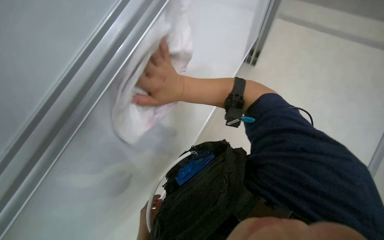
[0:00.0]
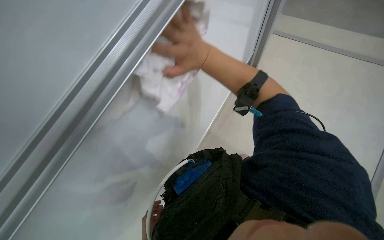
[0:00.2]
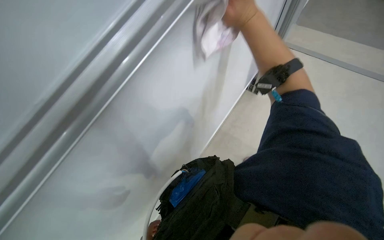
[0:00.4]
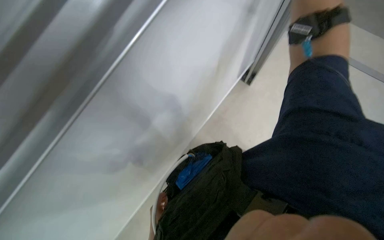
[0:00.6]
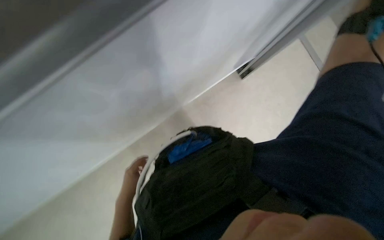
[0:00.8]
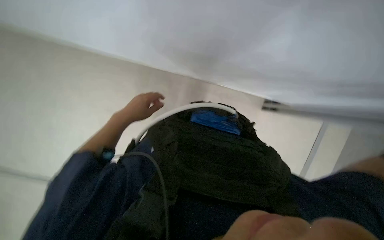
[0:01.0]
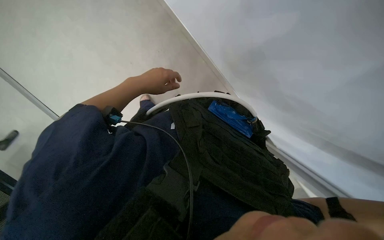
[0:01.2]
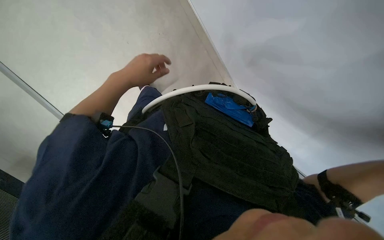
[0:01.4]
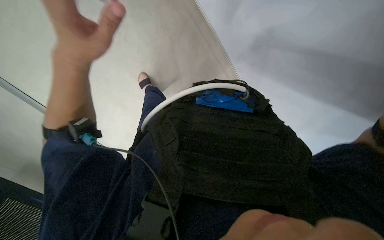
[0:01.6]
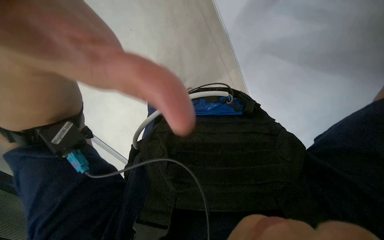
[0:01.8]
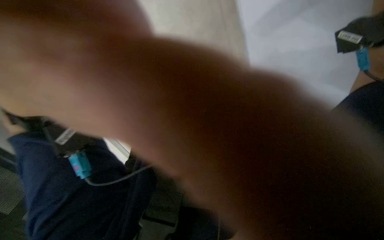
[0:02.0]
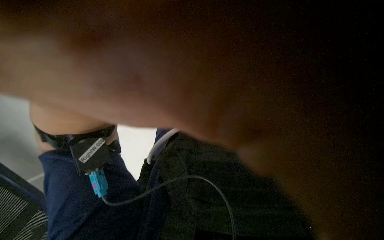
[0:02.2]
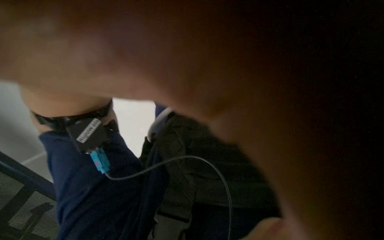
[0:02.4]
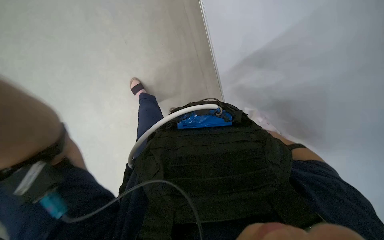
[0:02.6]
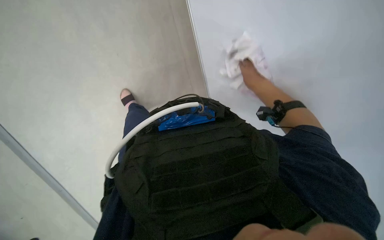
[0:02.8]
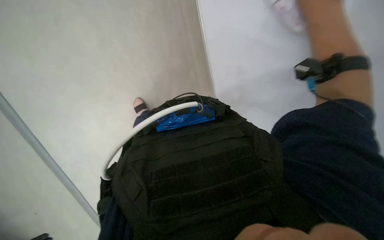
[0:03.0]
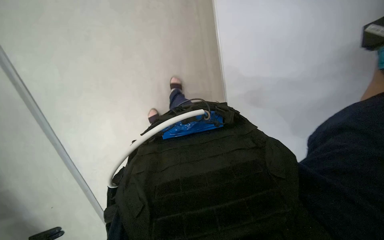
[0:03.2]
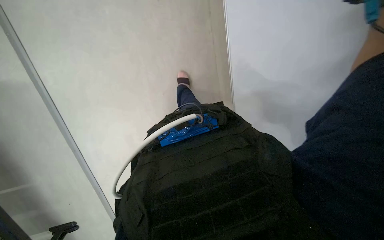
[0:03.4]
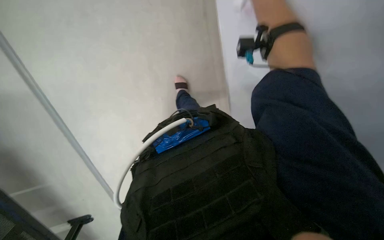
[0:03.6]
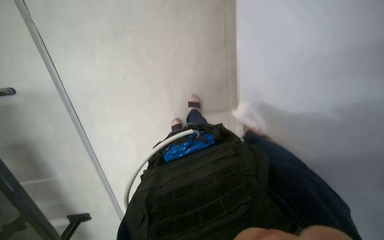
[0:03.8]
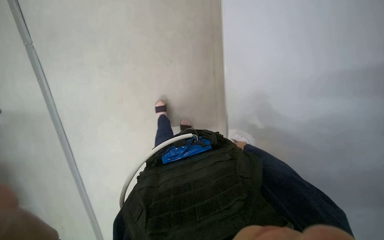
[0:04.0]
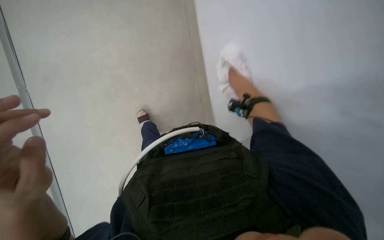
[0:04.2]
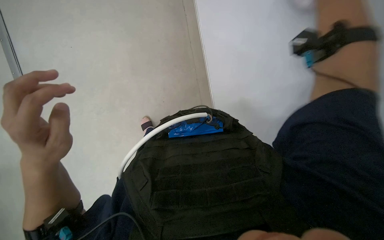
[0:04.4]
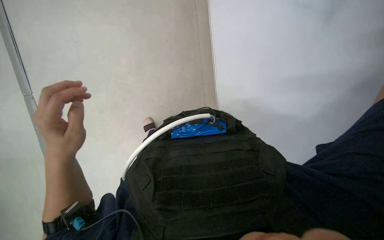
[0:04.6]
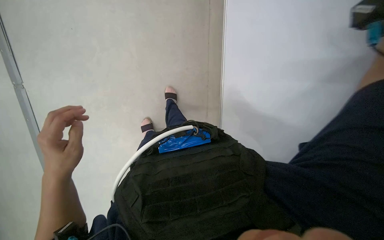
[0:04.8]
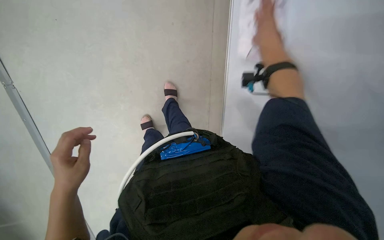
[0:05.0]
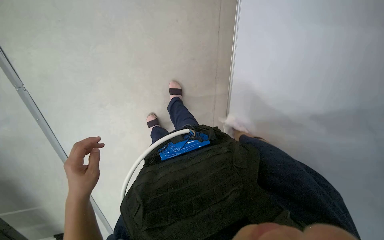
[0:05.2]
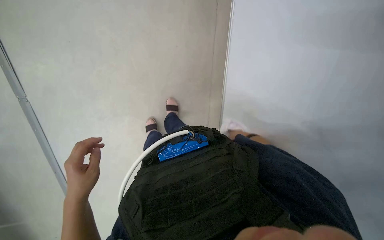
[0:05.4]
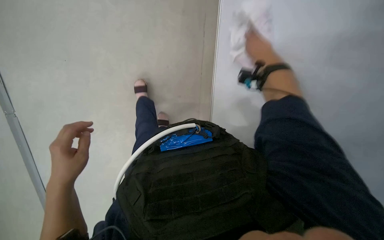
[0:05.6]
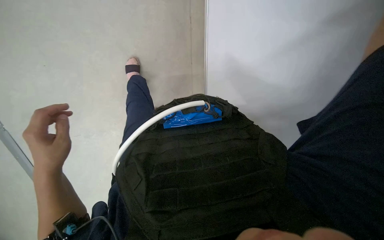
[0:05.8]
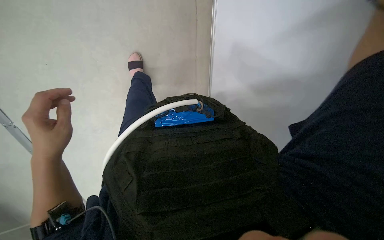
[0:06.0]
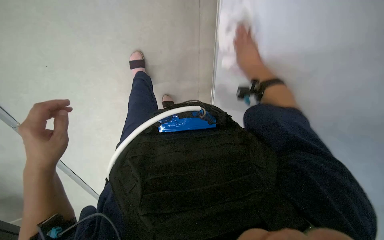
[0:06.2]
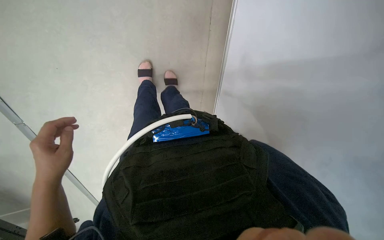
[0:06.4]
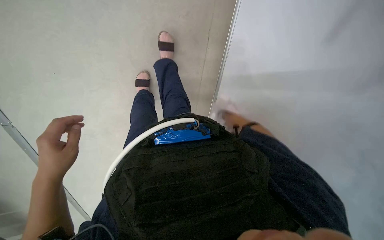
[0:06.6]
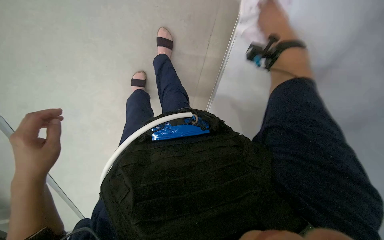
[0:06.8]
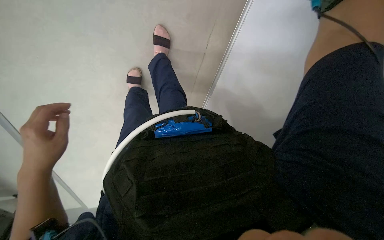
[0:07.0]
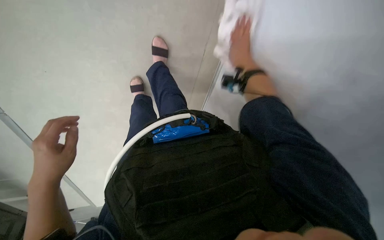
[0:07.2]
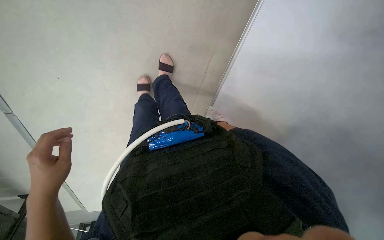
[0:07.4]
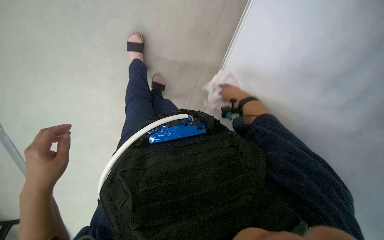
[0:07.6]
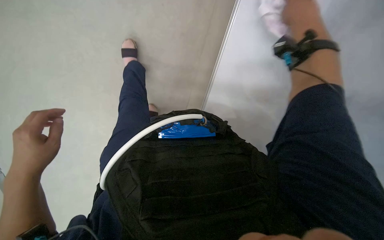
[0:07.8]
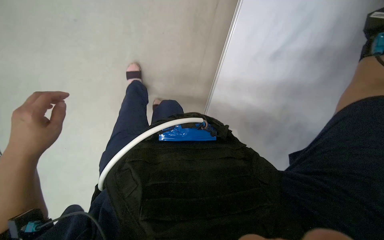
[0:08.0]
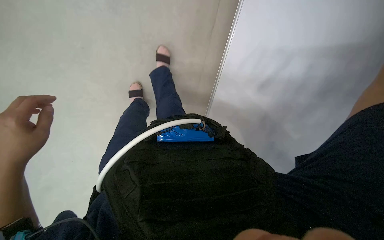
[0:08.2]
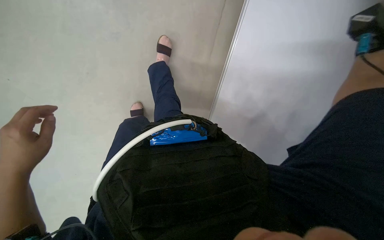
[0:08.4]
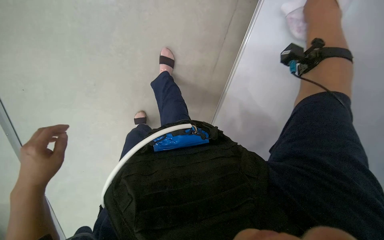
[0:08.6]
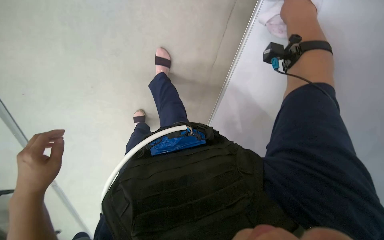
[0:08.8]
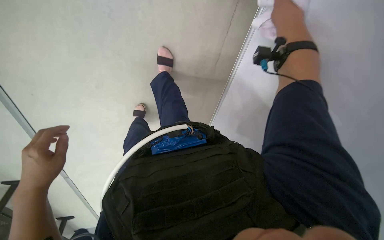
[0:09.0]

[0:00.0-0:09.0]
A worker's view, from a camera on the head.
Job: wiping surfaces.
The whole recording: Wiping whiteboard. The worker wipes the whiteboard with a cloth.
0:01.6 to 0:03.0: The wearer looks some 20 degrees further downward.
0:03.0 to 0:04.4: The wearer looks roughly 20 degrees further upward.

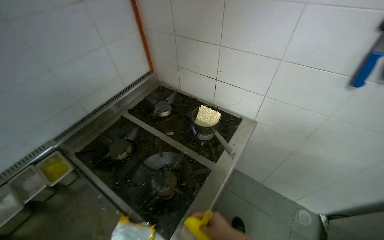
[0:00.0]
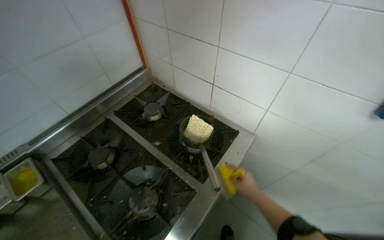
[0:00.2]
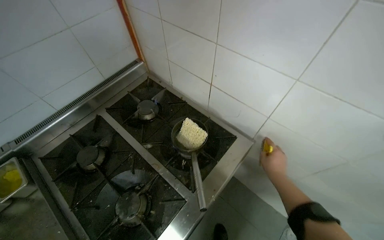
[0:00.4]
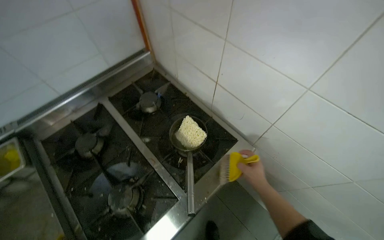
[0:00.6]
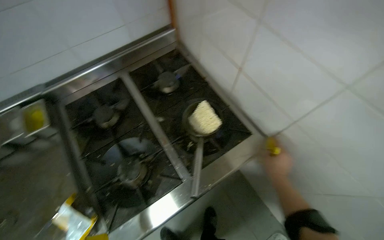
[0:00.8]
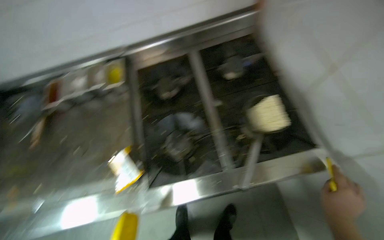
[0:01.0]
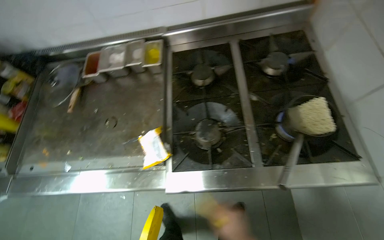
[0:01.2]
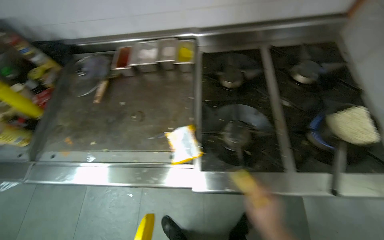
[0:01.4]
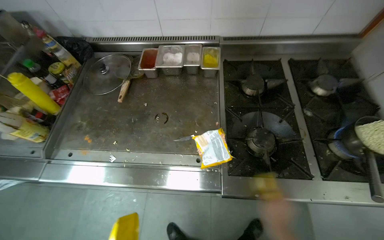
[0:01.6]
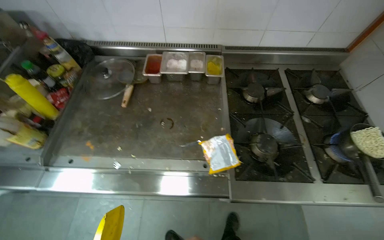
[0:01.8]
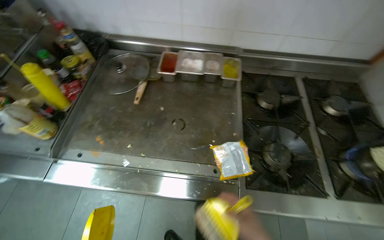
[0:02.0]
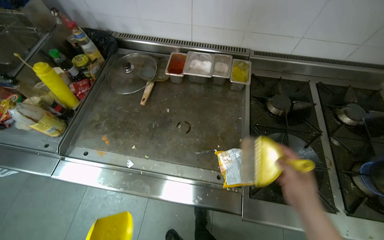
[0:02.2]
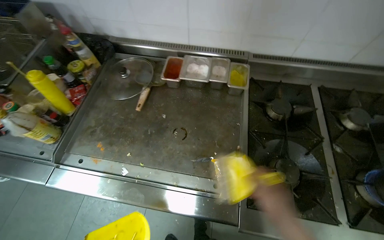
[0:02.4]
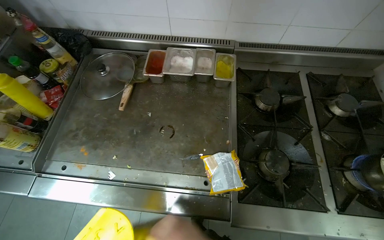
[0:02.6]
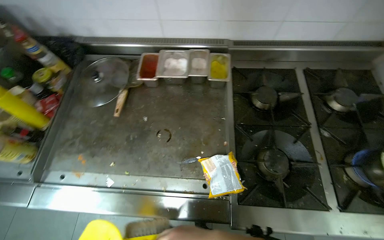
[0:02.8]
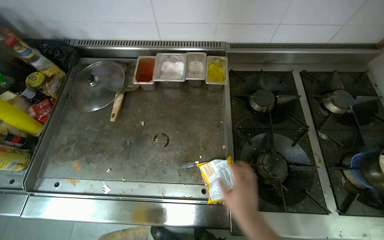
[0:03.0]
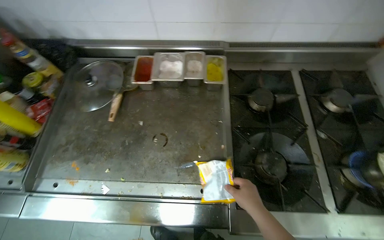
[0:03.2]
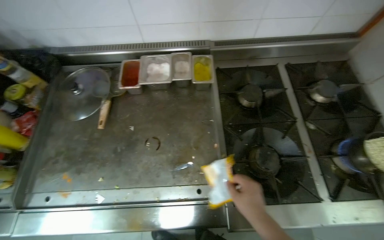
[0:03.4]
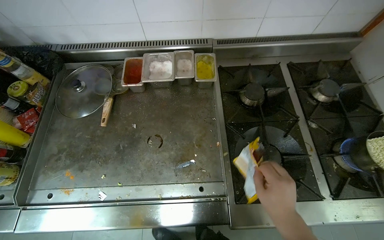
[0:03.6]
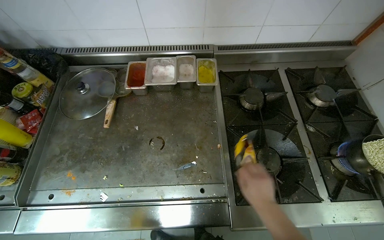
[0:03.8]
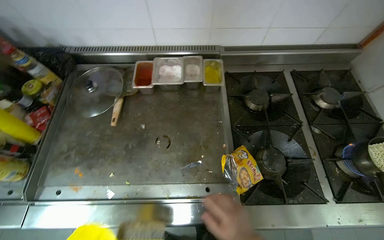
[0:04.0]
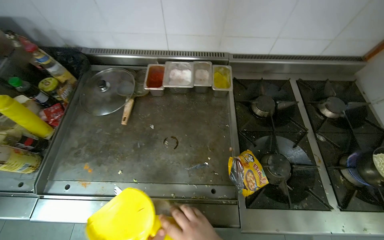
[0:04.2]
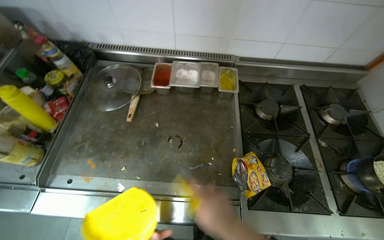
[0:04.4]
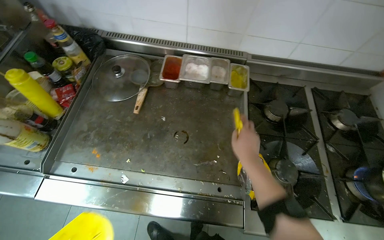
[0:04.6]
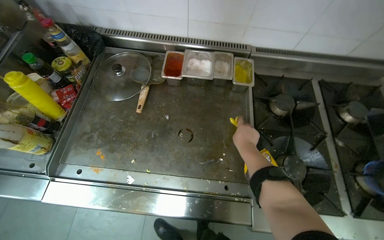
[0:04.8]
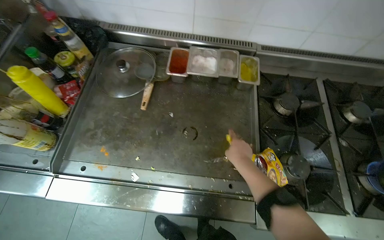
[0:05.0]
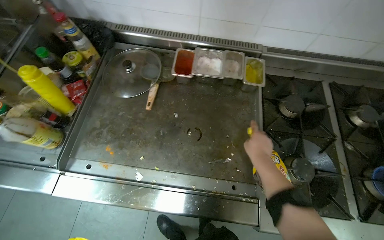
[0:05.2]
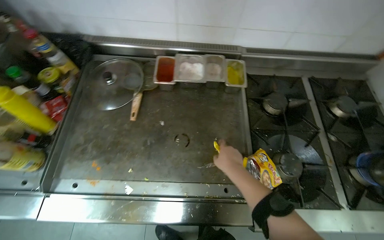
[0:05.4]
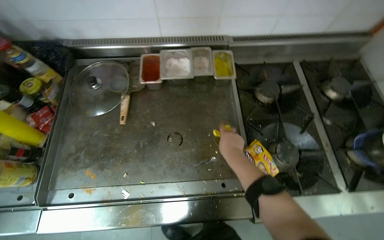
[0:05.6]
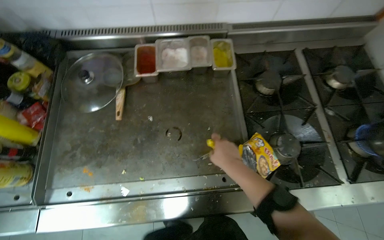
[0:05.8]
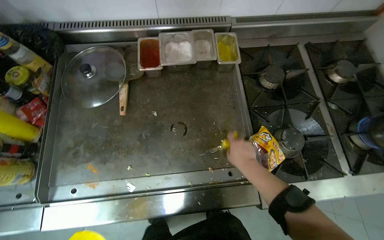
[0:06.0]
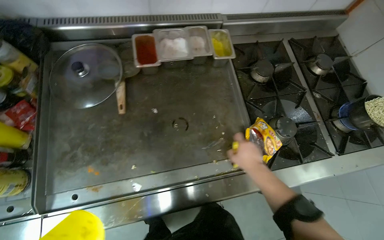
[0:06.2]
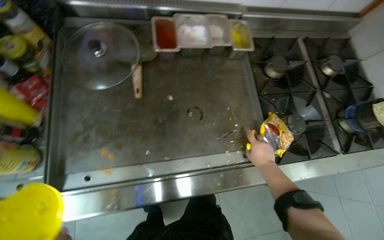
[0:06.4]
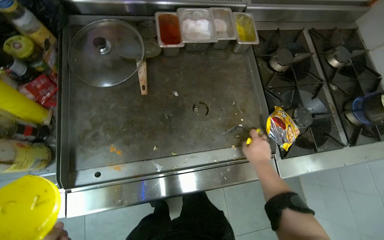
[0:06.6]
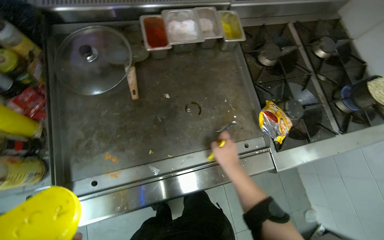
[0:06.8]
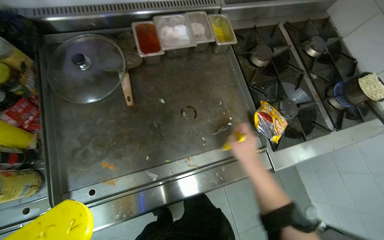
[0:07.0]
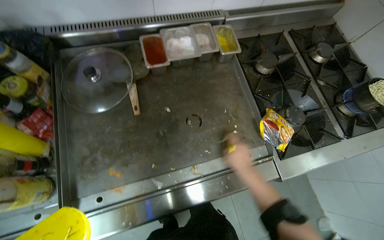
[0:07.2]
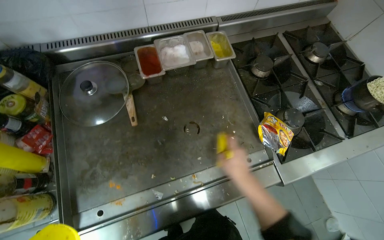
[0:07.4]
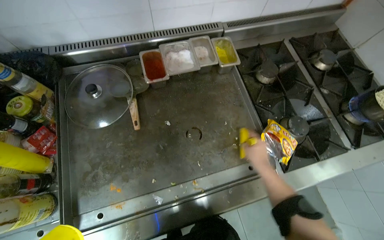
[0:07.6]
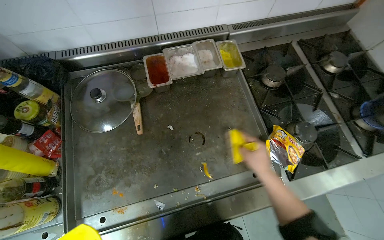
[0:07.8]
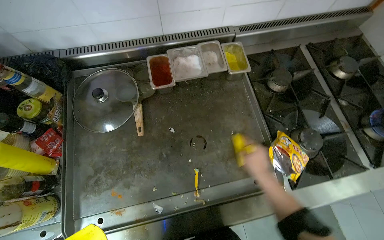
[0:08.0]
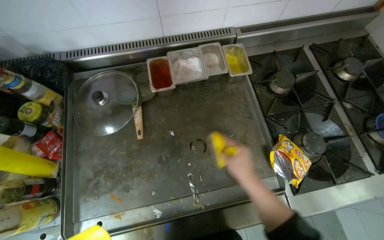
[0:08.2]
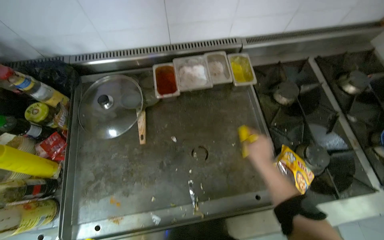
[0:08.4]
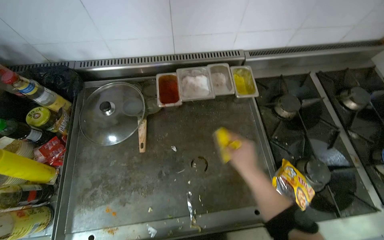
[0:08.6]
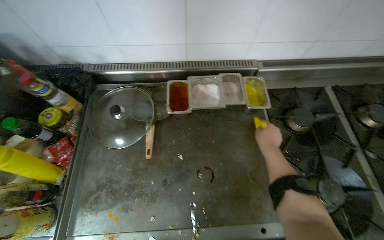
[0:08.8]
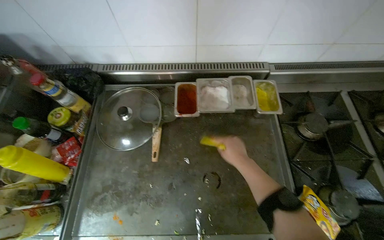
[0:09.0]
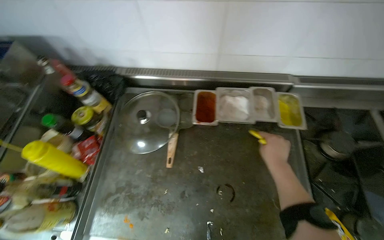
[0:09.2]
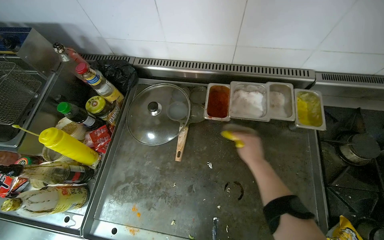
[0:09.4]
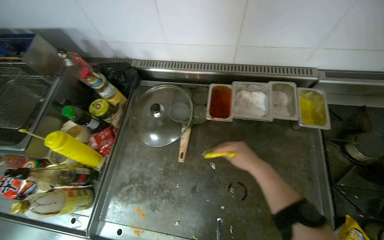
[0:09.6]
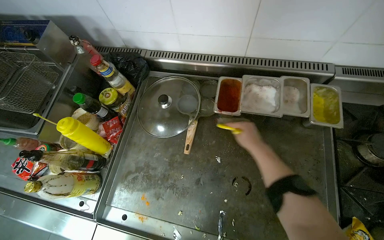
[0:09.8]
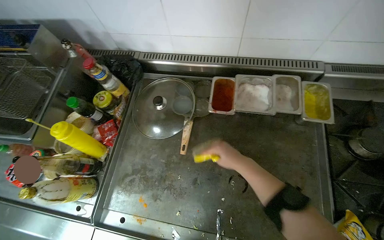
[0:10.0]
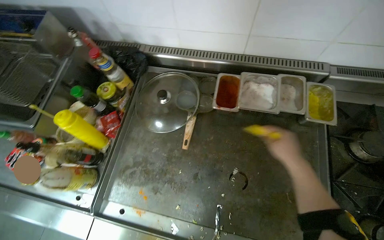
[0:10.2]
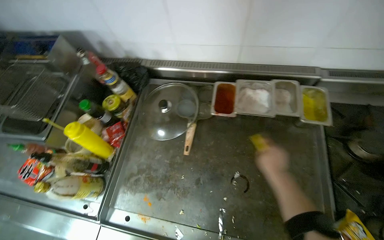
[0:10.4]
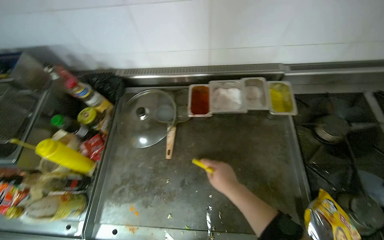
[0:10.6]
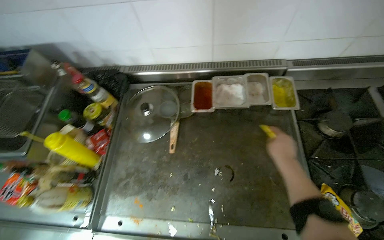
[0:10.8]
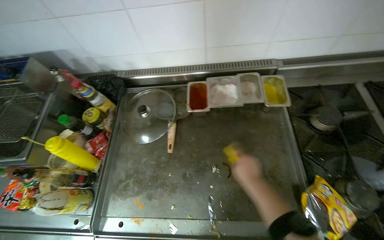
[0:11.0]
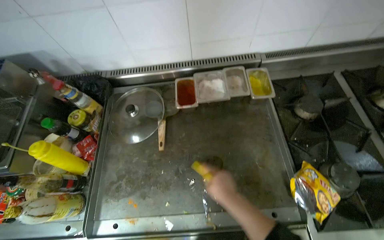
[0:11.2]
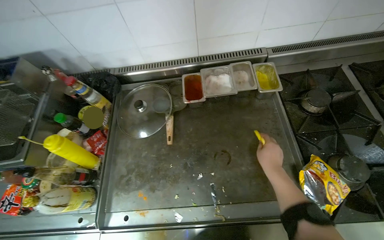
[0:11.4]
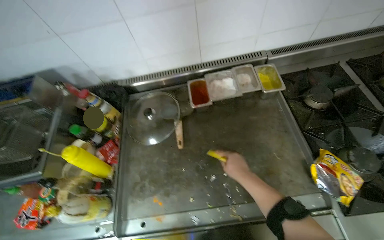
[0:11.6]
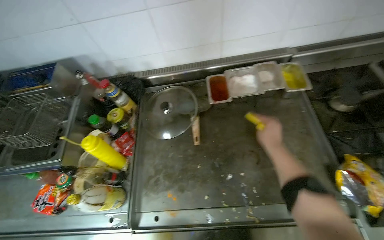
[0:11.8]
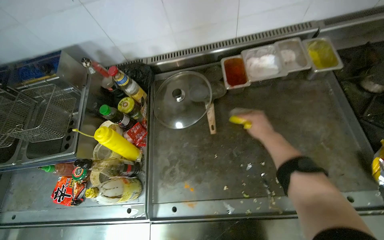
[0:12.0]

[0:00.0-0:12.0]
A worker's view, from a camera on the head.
Job: cleaning kitchen.
The whole recording: Cleaning kitchen counter. The worker scrapes and sweeps debris from the metal kitchen counter.
0:00.0 to 0:01.6: The head turns to the left by about 60 degrees. The camera pitches downward, by roughly 20 degrees.
0:07.6 to 0:09.0: The right hand travels to the left by approximately 10 cm.
